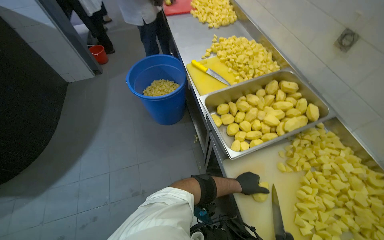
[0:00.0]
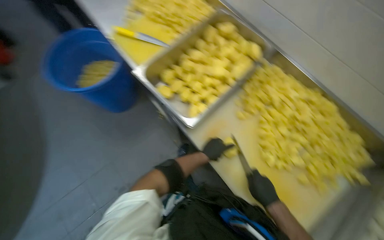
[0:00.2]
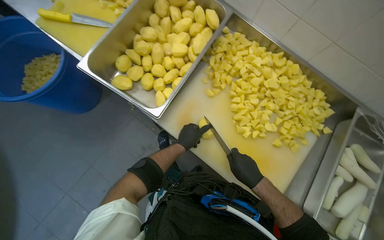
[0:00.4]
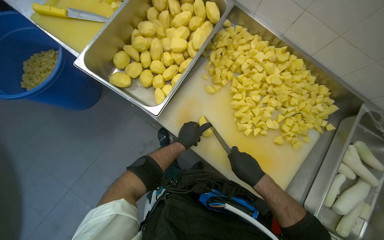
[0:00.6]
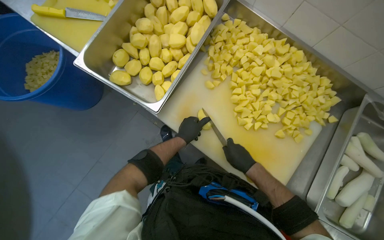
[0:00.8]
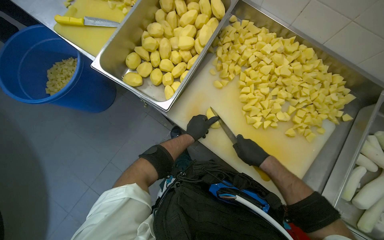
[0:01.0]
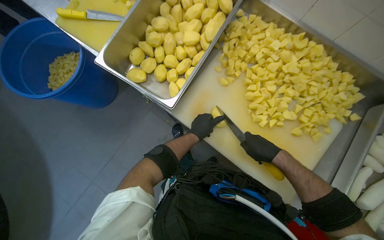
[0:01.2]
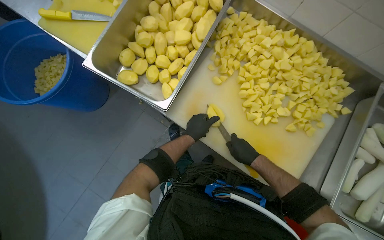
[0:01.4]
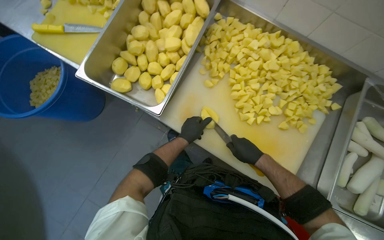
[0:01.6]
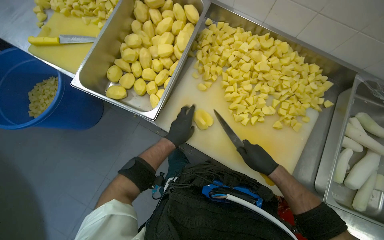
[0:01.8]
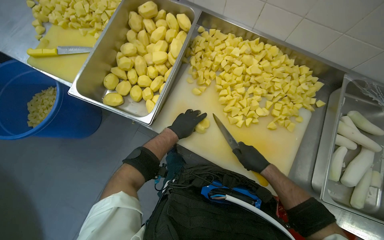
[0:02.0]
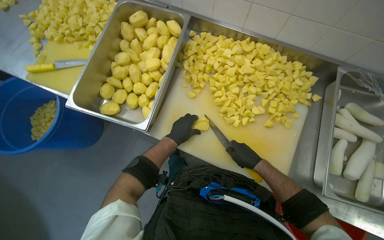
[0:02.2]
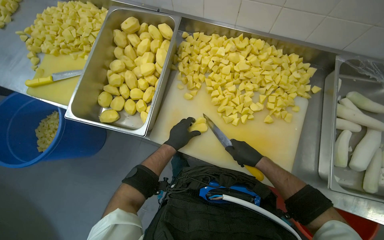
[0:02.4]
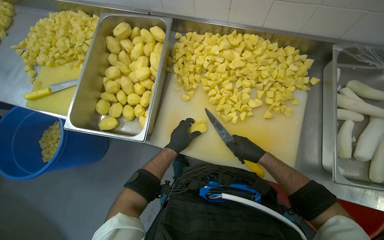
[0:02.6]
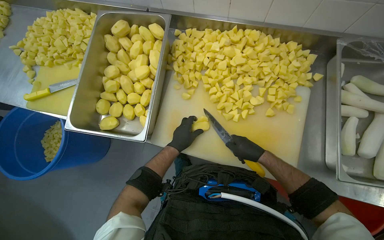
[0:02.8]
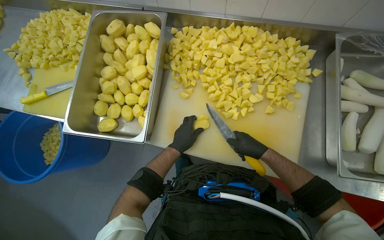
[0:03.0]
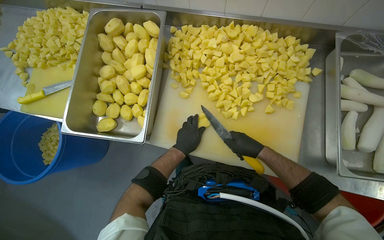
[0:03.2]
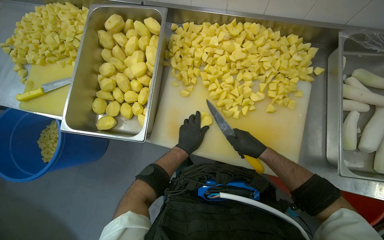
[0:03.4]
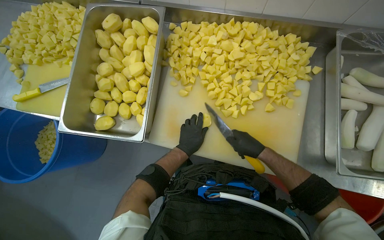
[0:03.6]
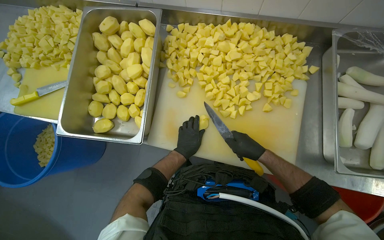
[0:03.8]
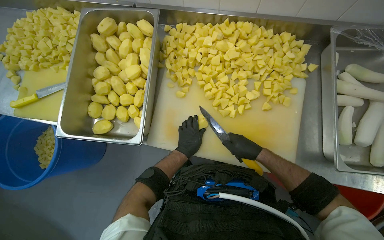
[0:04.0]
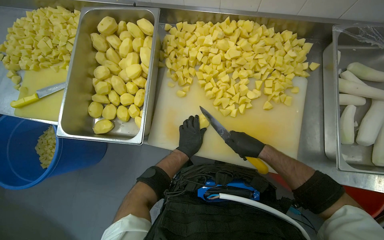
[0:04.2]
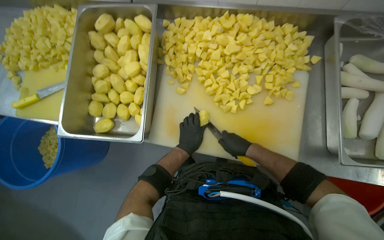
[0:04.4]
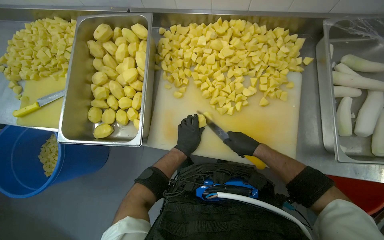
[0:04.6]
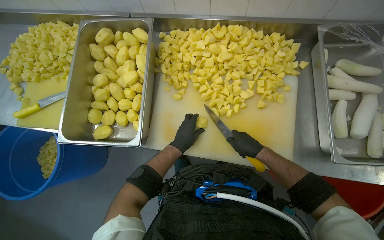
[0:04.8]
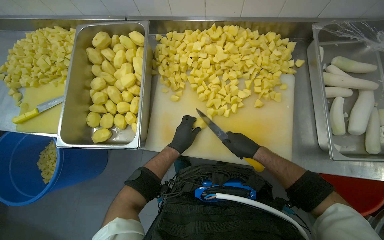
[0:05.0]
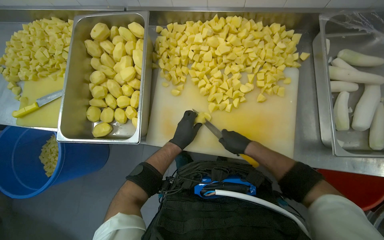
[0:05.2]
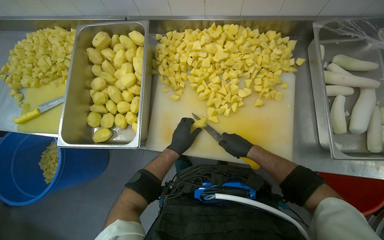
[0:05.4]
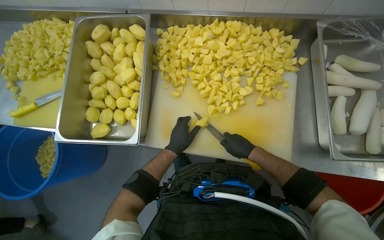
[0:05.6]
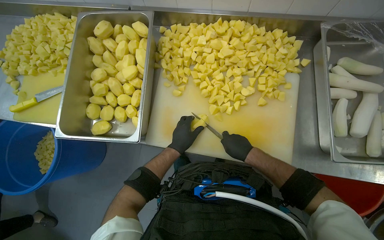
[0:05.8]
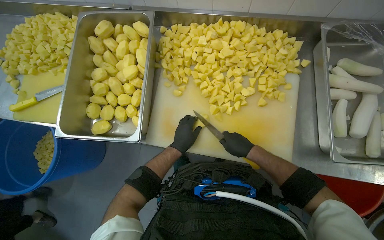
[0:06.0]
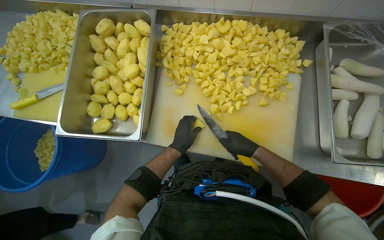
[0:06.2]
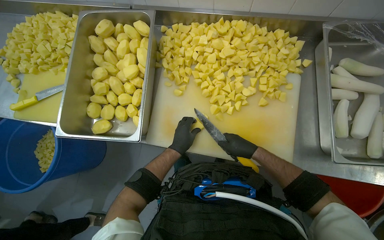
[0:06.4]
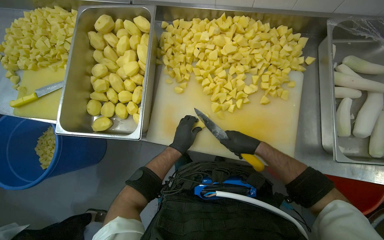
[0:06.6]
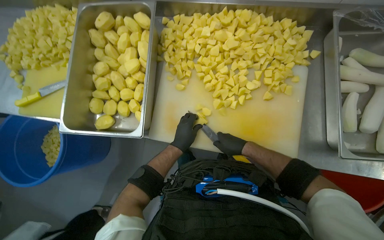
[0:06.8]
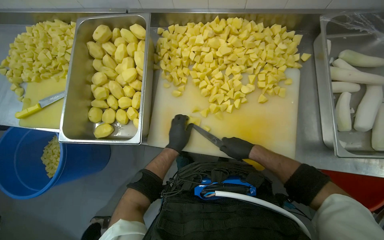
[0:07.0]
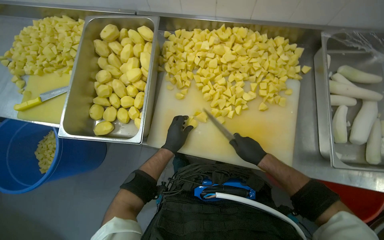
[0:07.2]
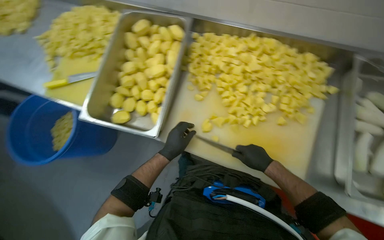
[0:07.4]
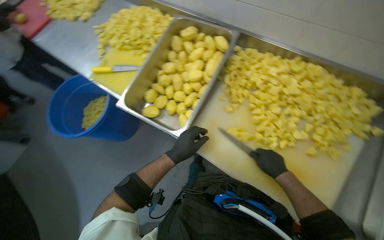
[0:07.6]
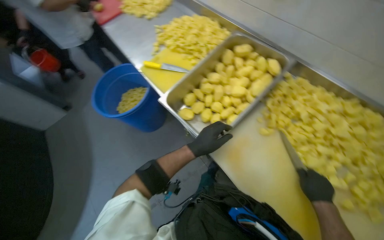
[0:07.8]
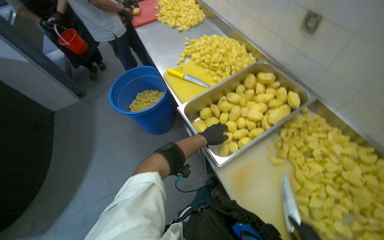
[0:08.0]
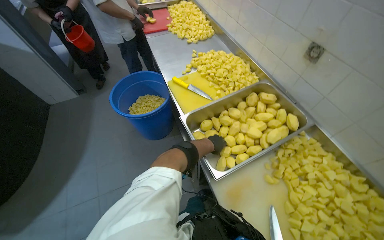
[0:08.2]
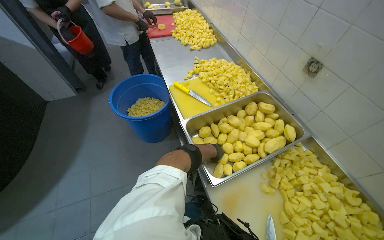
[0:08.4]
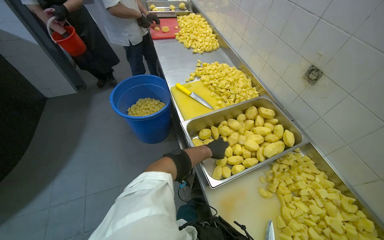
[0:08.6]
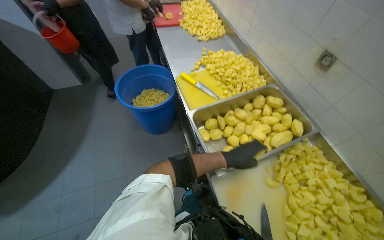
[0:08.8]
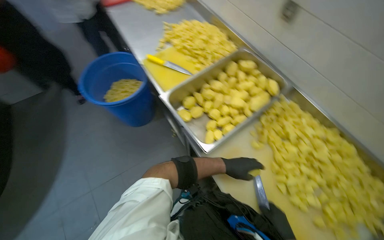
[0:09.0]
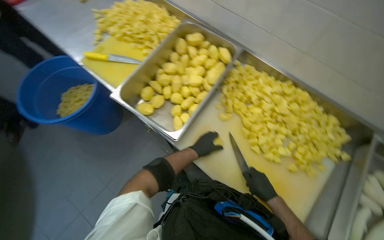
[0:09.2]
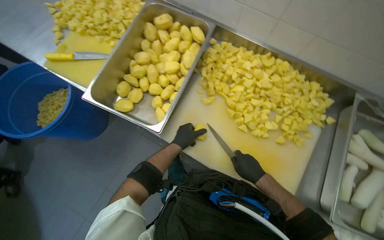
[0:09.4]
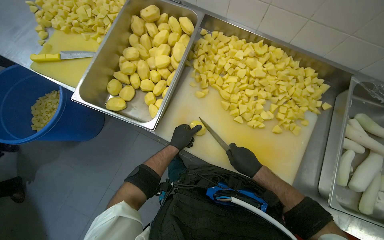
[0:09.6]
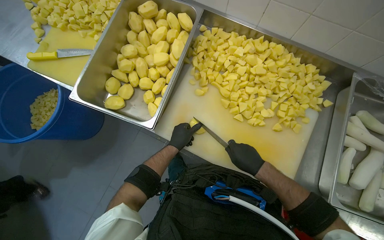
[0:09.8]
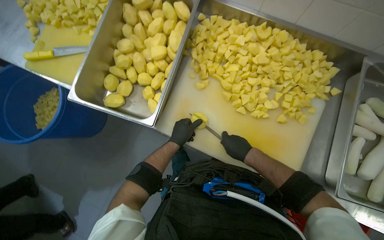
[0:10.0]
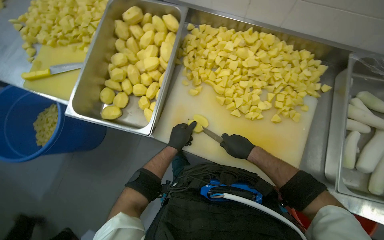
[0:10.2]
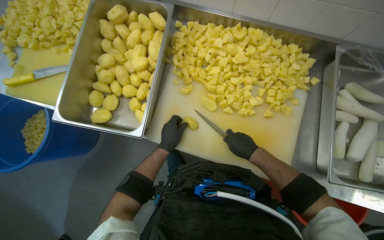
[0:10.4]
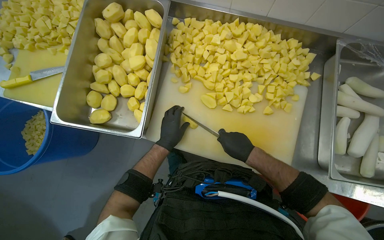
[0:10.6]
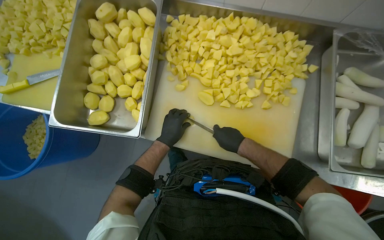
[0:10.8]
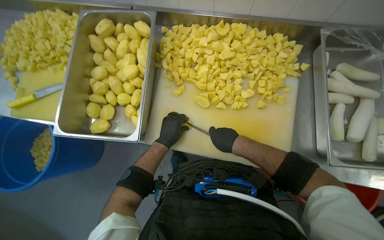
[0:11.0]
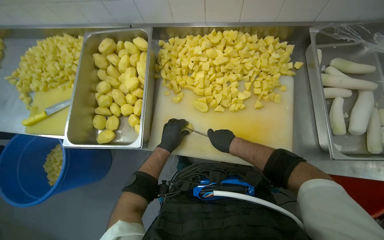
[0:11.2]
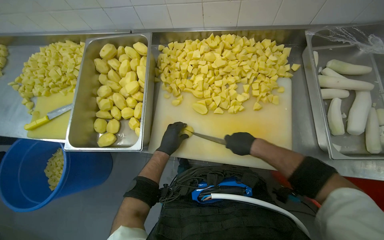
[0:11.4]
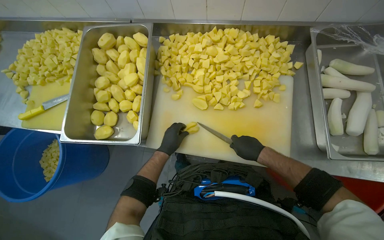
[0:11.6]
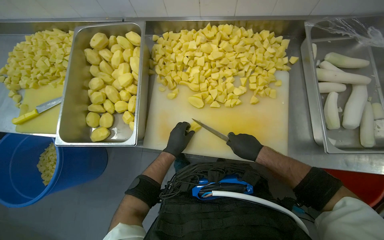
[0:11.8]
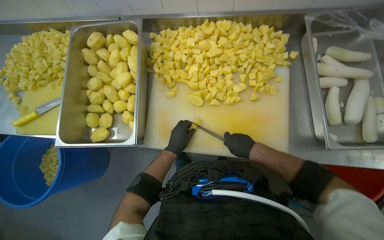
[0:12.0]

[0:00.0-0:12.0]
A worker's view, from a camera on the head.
Job: preparing food.
The whole recording: Chopping Potatoes. The worker uses a knife to chop peeled potatoes into smaller pieces on a cutting board.
0:00.0 to 0:01.6: The head turns to the right by roughly 40 degrees. The camera pitches downward, by about 20 degrees.
0:03.0 to 0:06.0: The hands make small movements and keep their place.
0:07.6 to 0:09.0: Everything in view rotates about 25 degrees clockwise.
0:09.0 to 0:10.4: The head turns to the right by approximately 40 degrees. The camera pitches downward, by approximately 15 degrees.
0:10.4 to 0:12.0: The hands make small movements and keep their place.

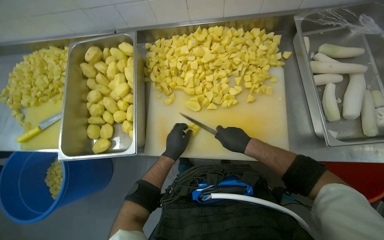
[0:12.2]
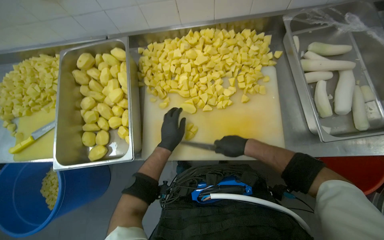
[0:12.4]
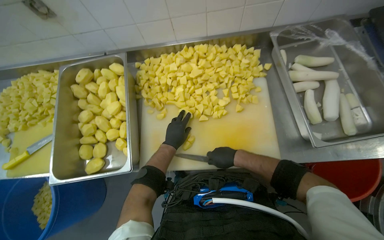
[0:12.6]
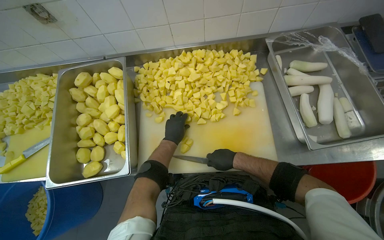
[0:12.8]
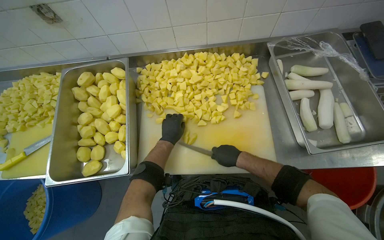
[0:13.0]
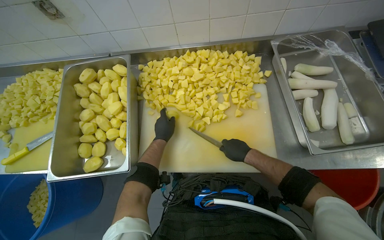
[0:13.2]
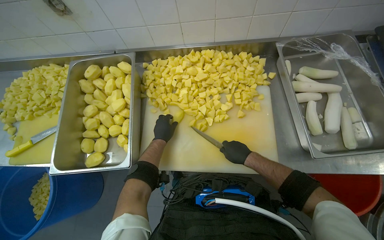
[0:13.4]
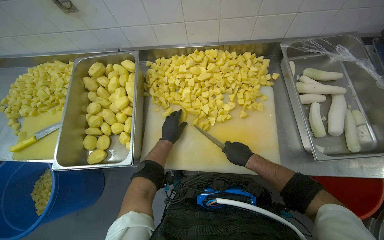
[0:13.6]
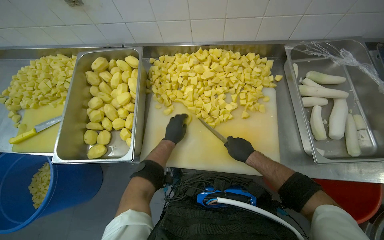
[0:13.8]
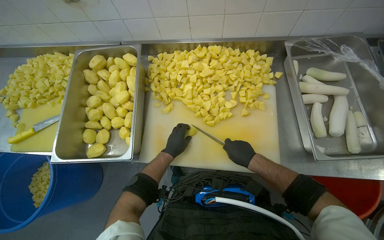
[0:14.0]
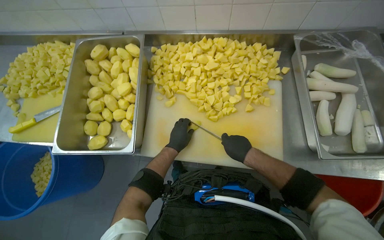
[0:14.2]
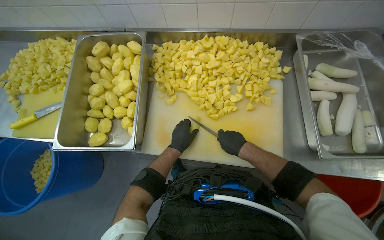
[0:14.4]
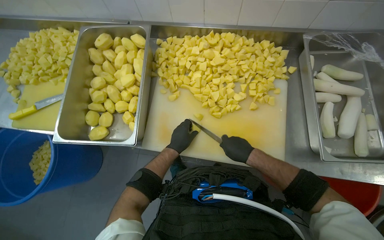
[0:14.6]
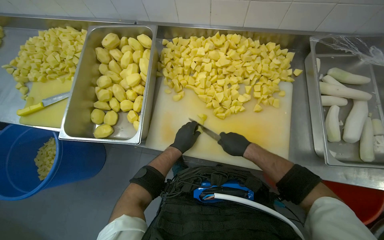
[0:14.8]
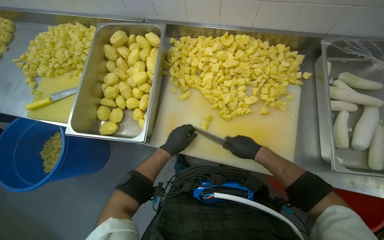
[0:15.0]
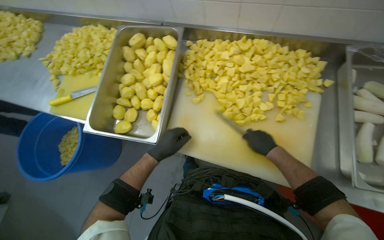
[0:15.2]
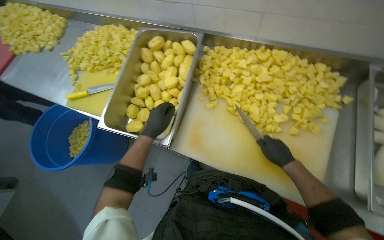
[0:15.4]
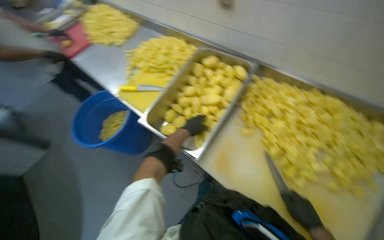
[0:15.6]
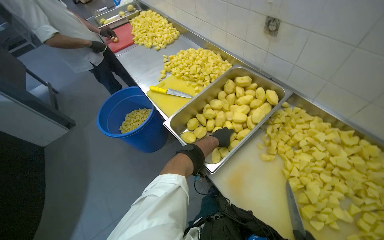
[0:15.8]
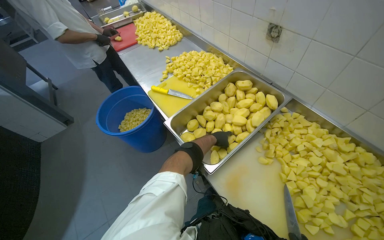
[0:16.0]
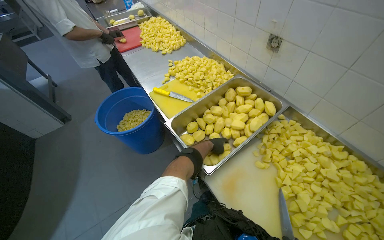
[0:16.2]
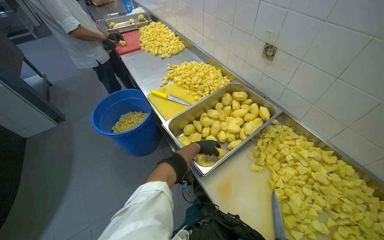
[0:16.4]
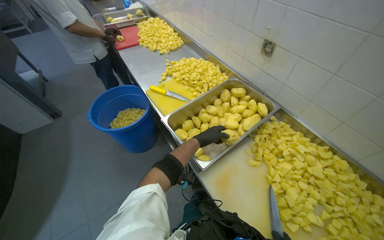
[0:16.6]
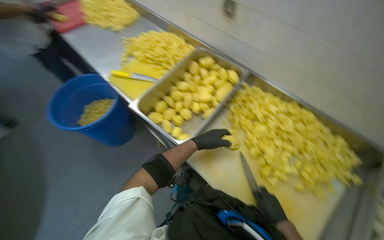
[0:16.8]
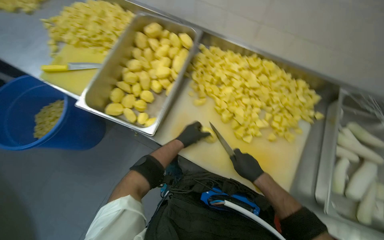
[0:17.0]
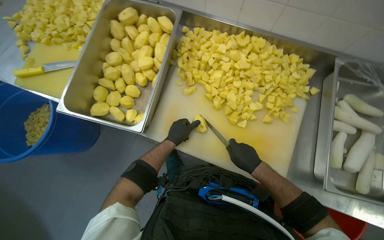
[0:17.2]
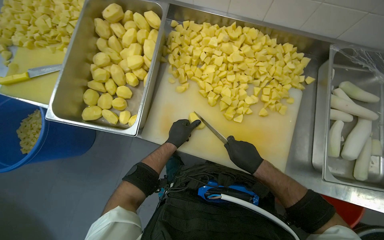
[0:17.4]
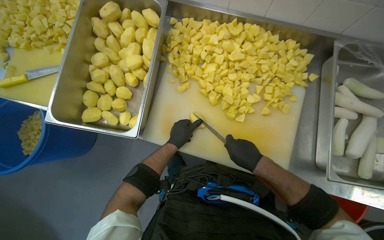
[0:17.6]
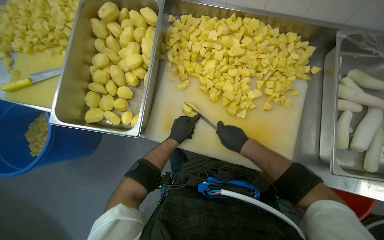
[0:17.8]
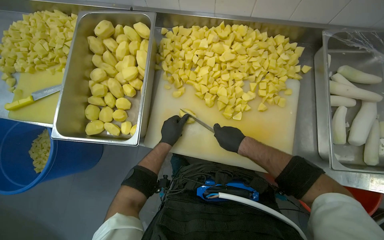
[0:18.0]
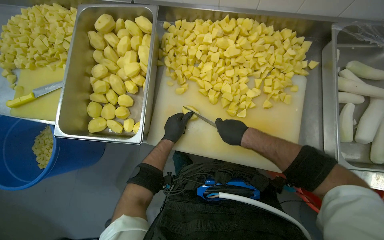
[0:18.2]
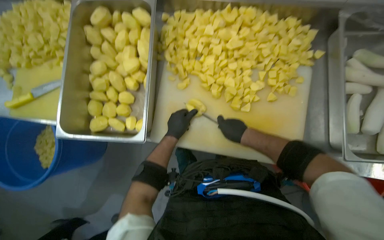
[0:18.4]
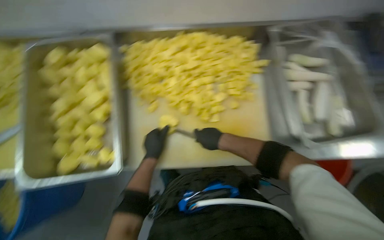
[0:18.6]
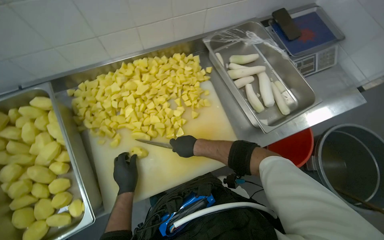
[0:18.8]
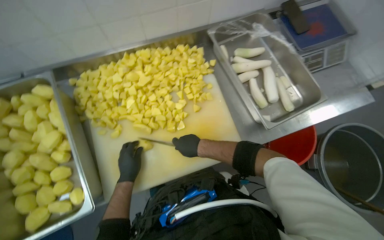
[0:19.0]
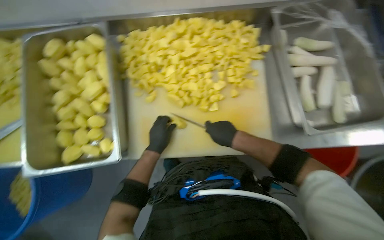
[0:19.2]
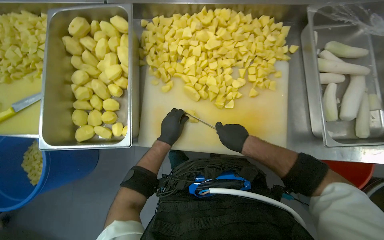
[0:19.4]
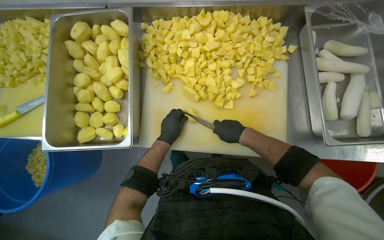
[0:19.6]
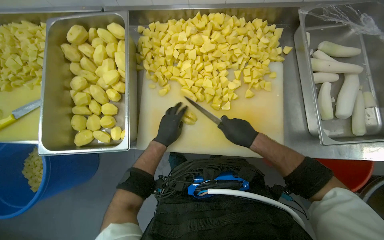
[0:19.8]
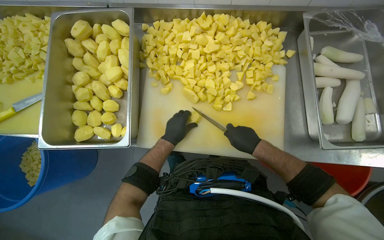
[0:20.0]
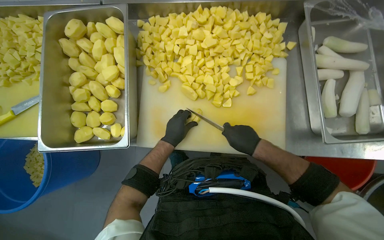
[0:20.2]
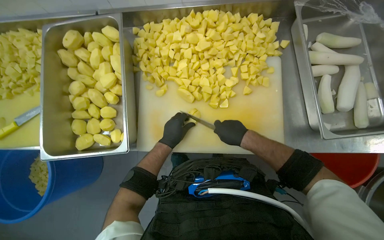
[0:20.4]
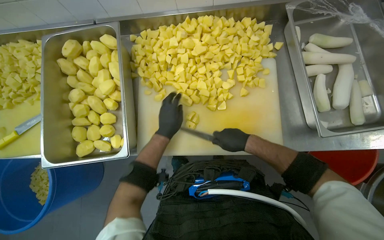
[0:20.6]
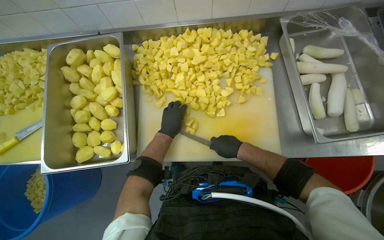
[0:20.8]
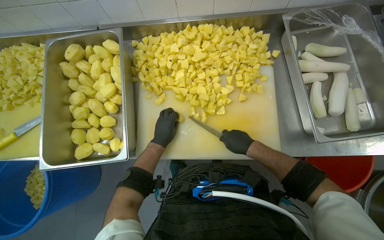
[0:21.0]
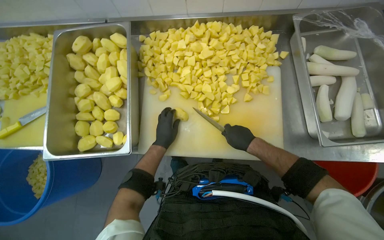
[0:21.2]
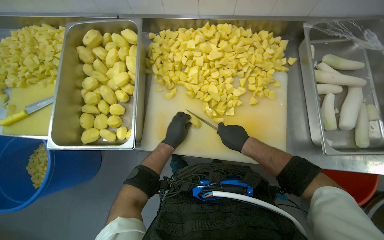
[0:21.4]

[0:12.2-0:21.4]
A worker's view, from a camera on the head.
Job: preparing food.
The whole recording: Chopping Potatoes. The worker uses a knife to chop peeled potatoes into smaller pieces on a cutting board.
0:13.8 to 0:15.2: The left hand travels nearer to the camera by approximately 10 cm.
0:15.2 to 0:16.8: Everything in view rotates approximately 30 degrees clockwise.
0:16.8 to 0:18.4: The view tilts approximately 20 degrees downward. Everything in view rotates some 35 degrees counterclockwise.
0:19.8 to 0:21.4: The hands work in one place, with small movements.
